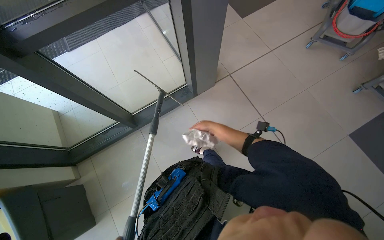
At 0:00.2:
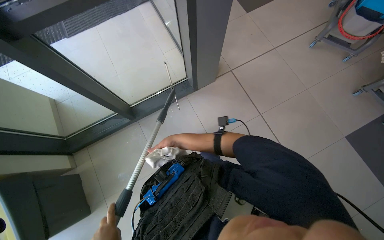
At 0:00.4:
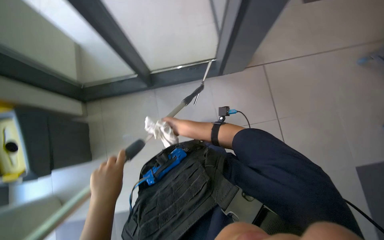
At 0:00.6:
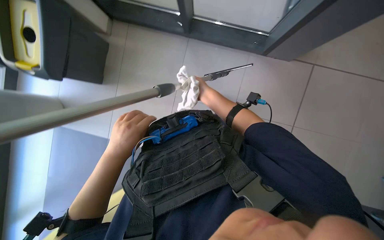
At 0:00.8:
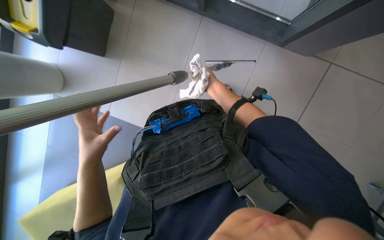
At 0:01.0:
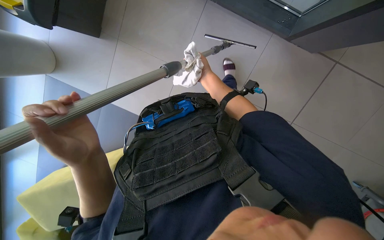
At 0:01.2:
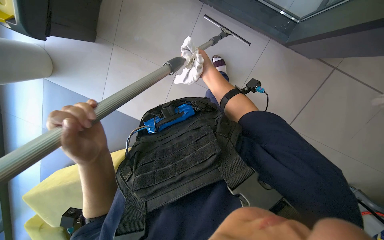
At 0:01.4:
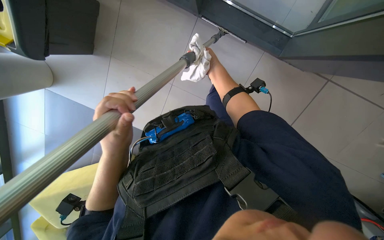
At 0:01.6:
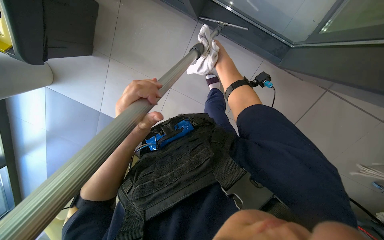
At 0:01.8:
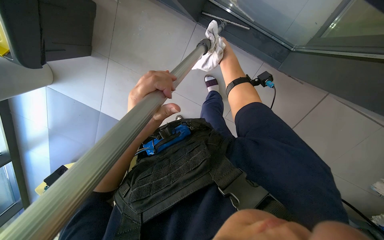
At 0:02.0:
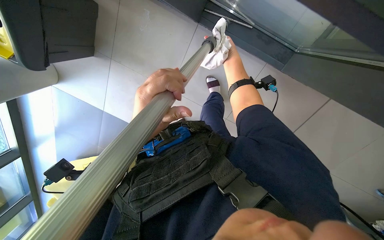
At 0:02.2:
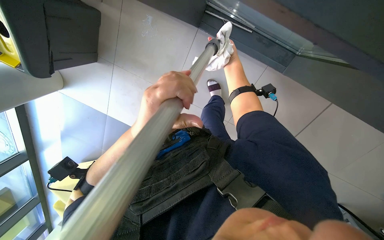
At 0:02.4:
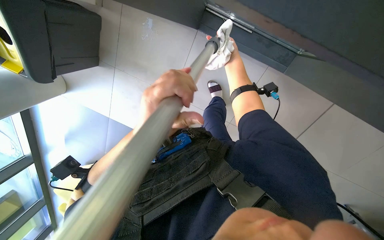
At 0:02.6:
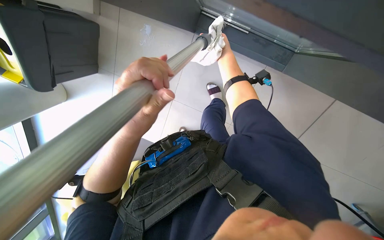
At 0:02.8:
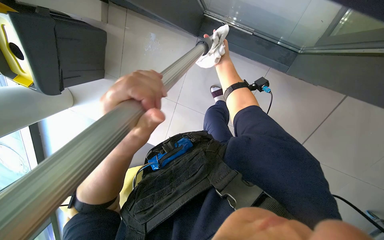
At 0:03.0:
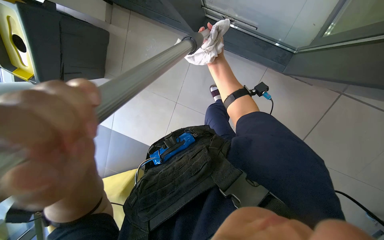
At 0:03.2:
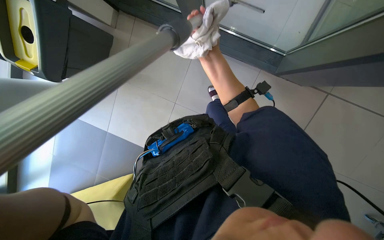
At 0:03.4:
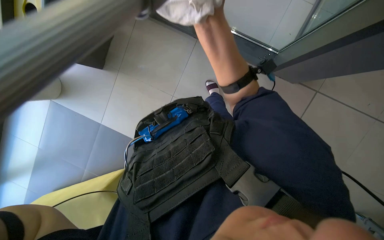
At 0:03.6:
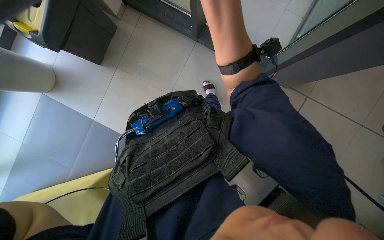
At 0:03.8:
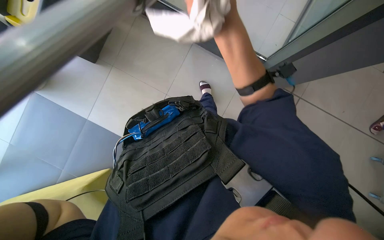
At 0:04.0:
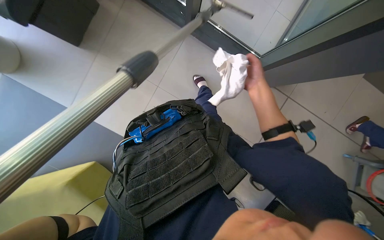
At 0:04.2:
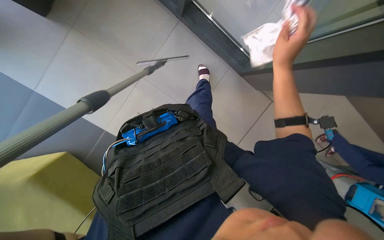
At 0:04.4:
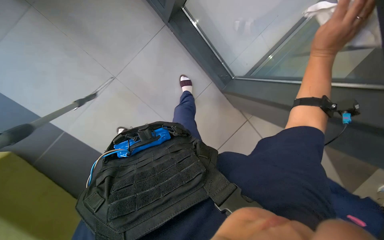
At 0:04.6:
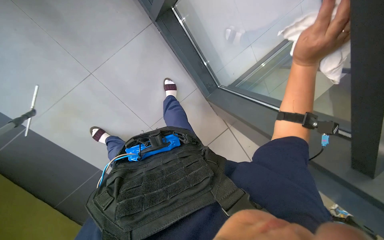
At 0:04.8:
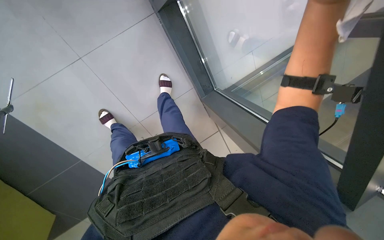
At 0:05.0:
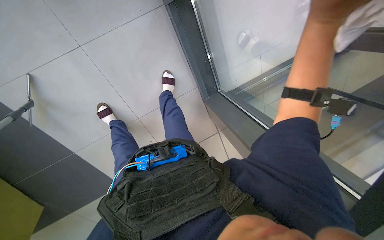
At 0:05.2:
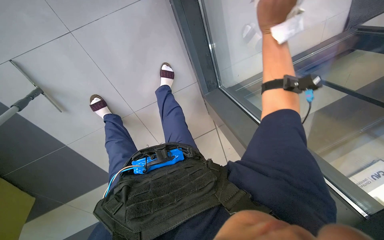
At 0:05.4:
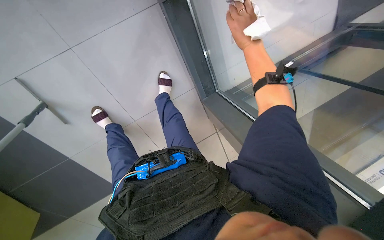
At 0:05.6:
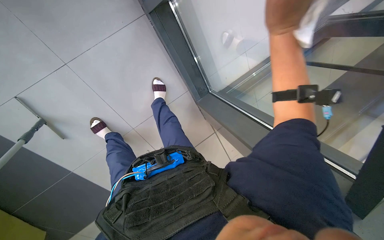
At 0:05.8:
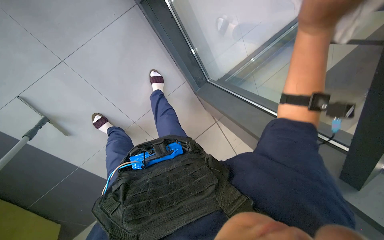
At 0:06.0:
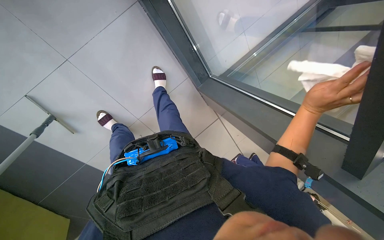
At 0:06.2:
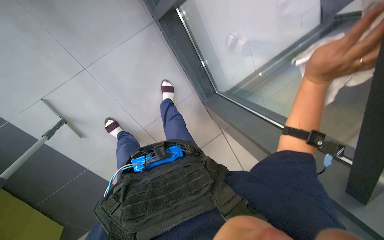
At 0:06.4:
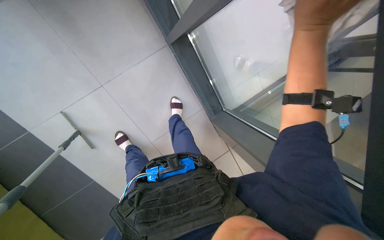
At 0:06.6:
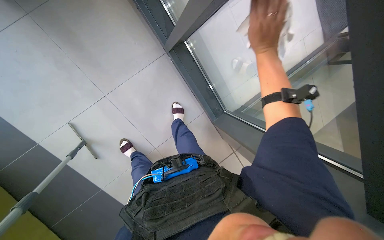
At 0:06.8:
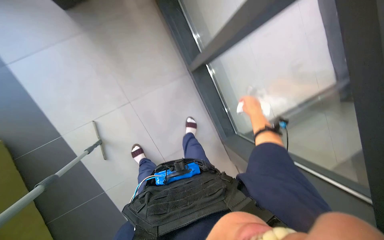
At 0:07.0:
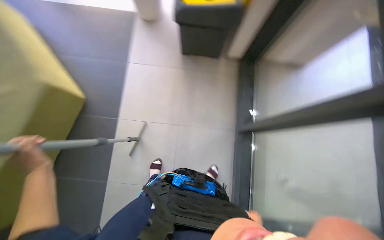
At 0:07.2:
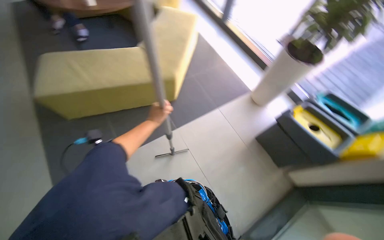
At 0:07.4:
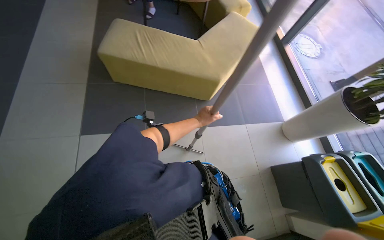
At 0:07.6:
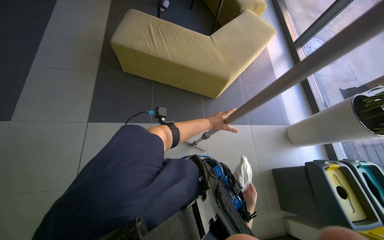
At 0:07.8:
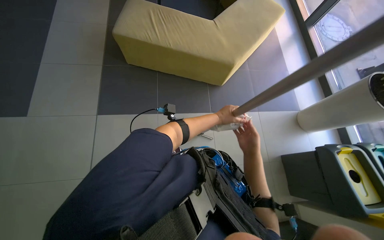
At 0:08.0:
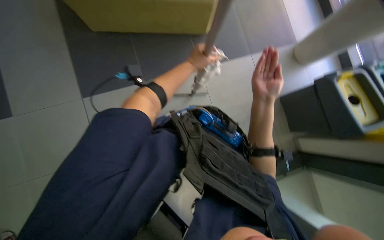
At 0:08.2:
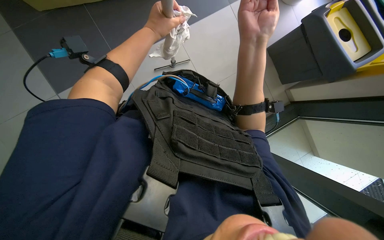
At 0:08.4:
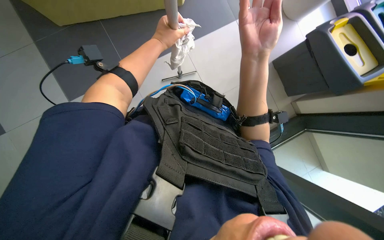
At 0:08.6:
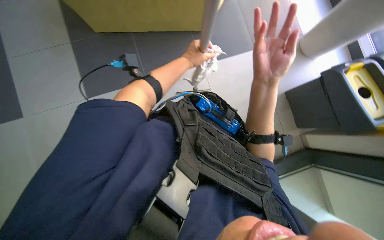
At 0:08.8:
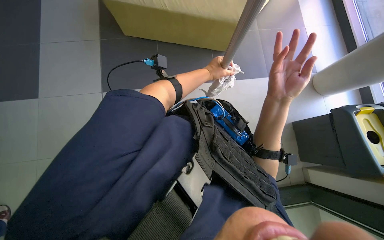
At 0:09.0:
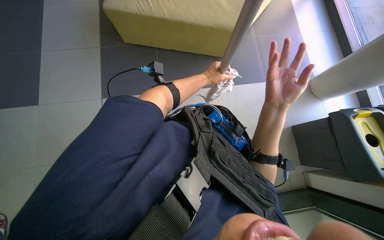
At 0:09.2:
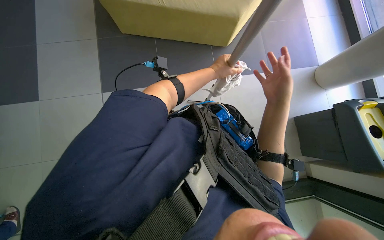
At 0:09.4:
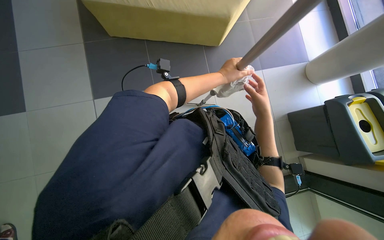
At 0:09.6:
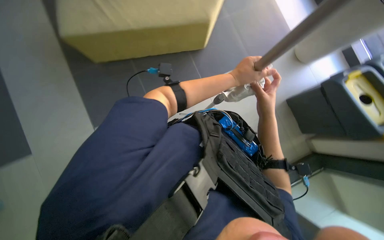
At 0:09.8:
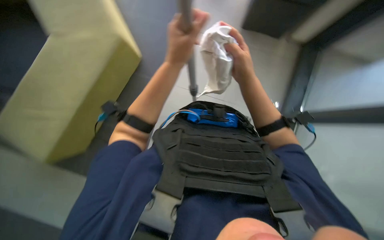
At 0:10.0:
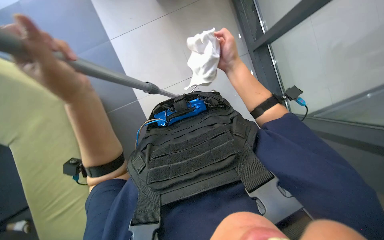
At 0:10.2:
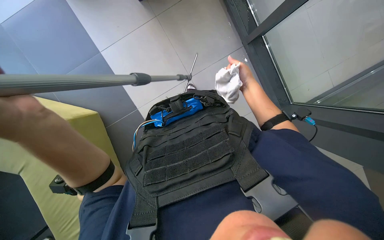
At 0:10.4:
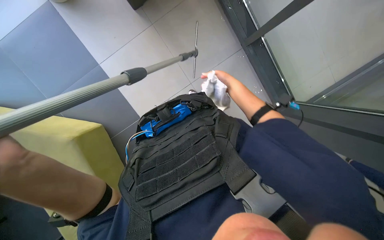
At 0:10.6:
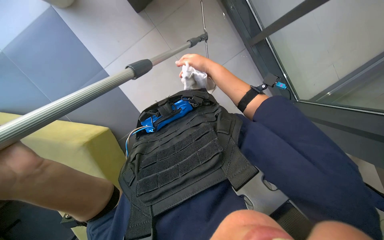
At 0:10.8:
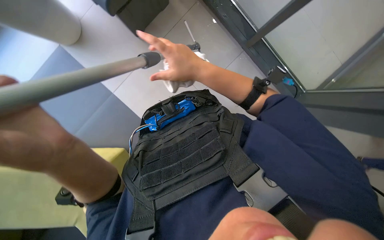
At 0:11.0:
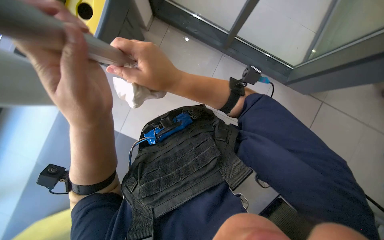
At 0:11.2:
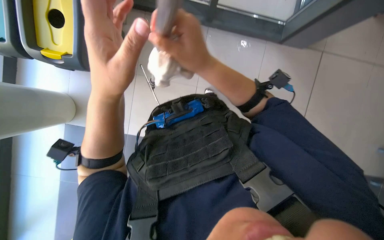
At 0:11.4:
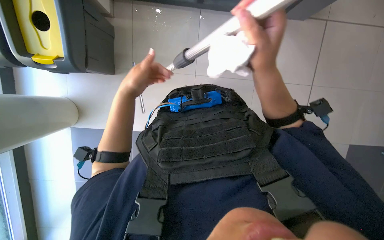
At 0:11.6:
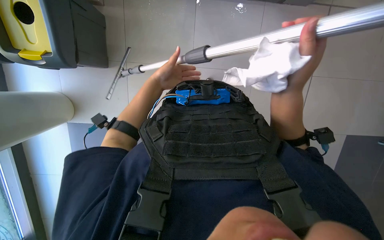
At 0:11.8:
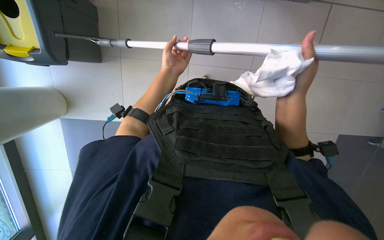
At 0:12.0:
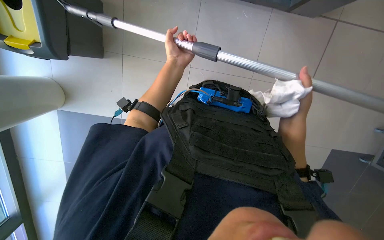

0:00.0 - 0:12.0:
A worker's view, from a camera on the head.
Job: cleaning windows.
The whole recording: Cleaning glass panels. The worker cleans the glass panels with a long pole tool and then wipes them with a cloth.
0:00.0 - 0:01.6: The view tips downward by about 35 degrees. Everything in view rotates approximately 55 degrees clockwise.
0:01.6 - 0:03.0: The left hand goes about 15 cm nearer to the camera.
0:03.0 - 0:04.4: The right hand heads to the right and nearer to the camera, covering approximately 35 cm.
0:04.4 - 0:06.0: The right hand heads down the picture, covering approximately 25 cm, and moves about 25 cm to the left and comes back.
0:06.0 - 0:07.6: The camera travels about 40 cm. The wearer's head swings about 115 degrees to the left. The view tips upward by about 50 degrees.
0:07.6 - 0:09.0: The view tips downward by about 15 degrees.
0:09.0 - 0:10.4: The view tips downward by roughly 15 degrees. Everything in view rotates about 60 degrees counterclockwise.
0:10.4 - 0:12.0: Everything in view rotates approximately 40 degrees clockwise.

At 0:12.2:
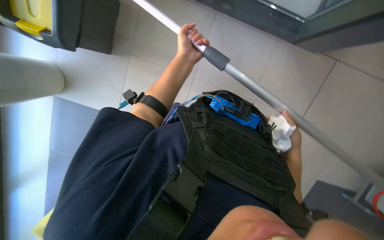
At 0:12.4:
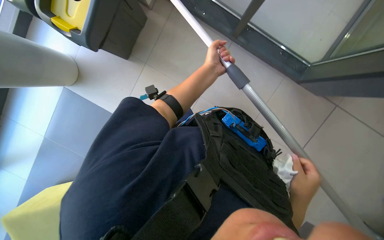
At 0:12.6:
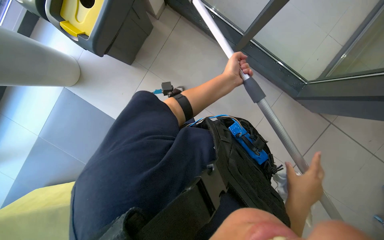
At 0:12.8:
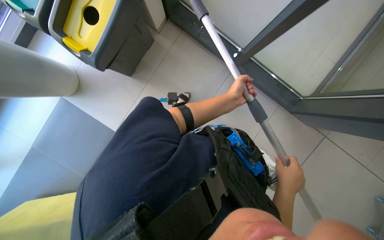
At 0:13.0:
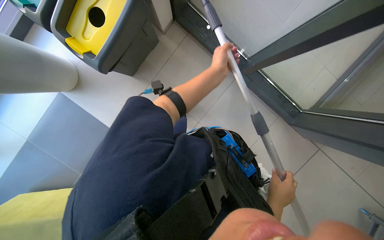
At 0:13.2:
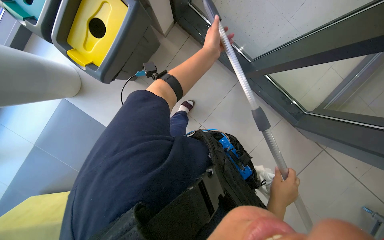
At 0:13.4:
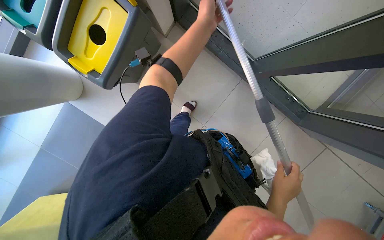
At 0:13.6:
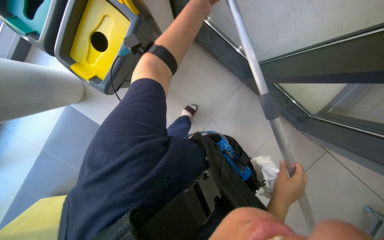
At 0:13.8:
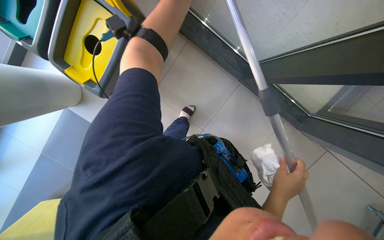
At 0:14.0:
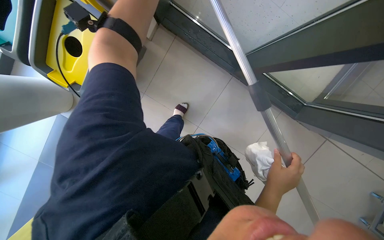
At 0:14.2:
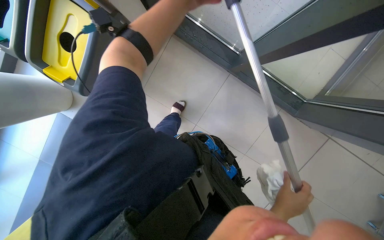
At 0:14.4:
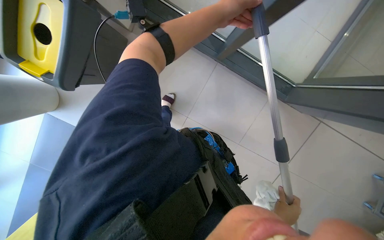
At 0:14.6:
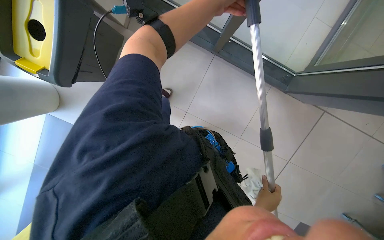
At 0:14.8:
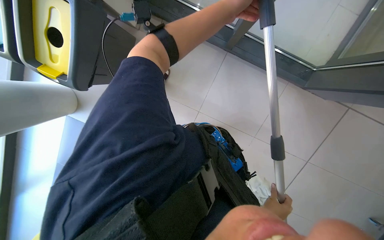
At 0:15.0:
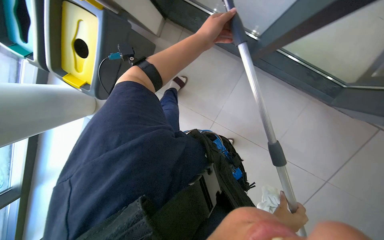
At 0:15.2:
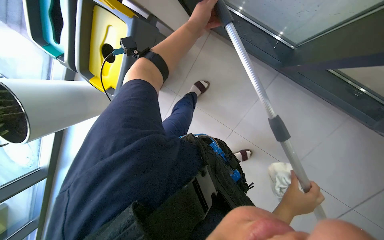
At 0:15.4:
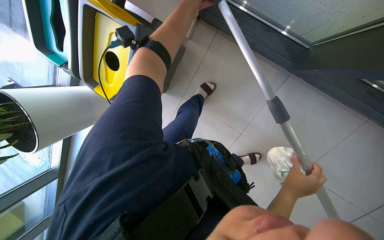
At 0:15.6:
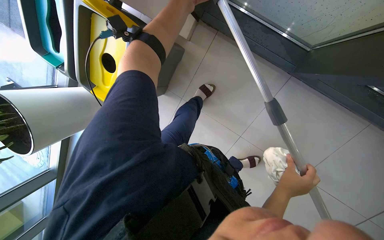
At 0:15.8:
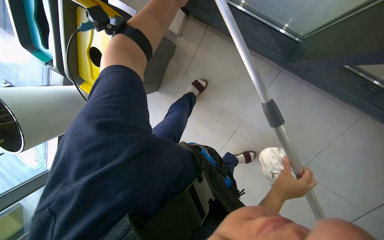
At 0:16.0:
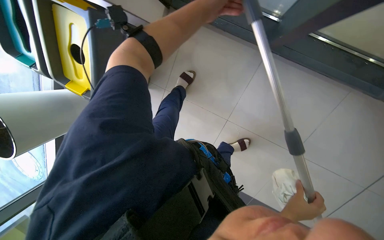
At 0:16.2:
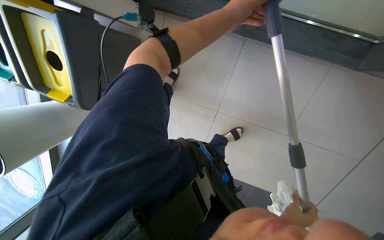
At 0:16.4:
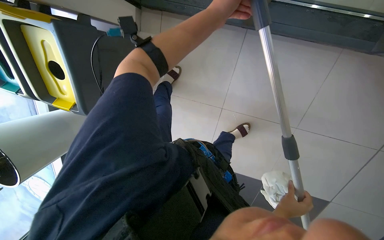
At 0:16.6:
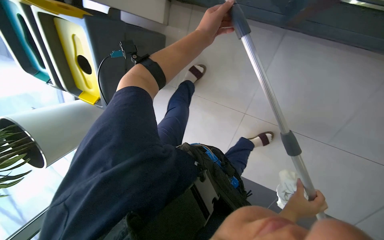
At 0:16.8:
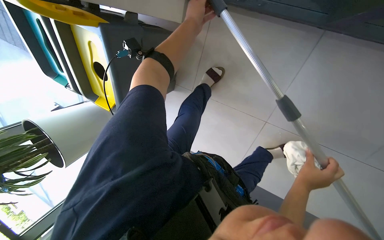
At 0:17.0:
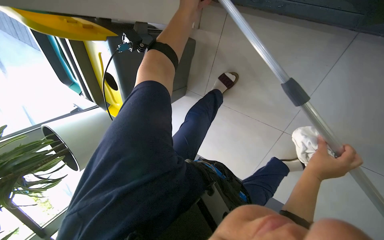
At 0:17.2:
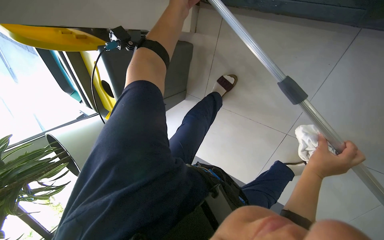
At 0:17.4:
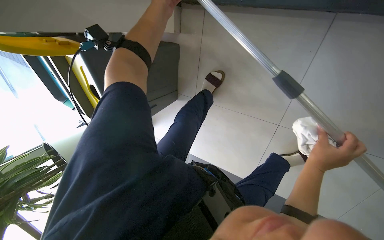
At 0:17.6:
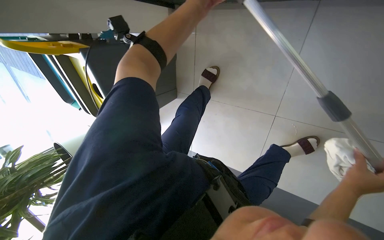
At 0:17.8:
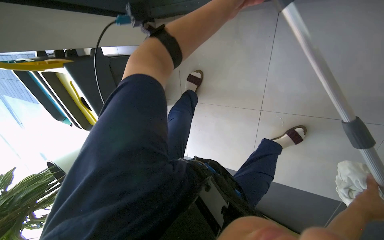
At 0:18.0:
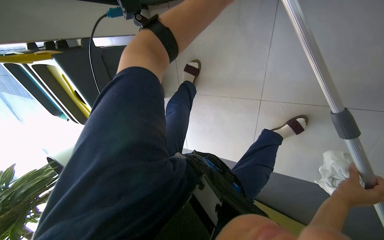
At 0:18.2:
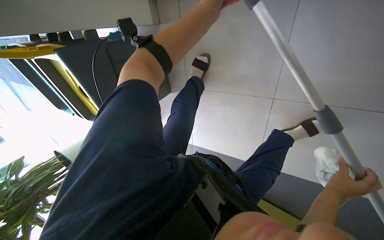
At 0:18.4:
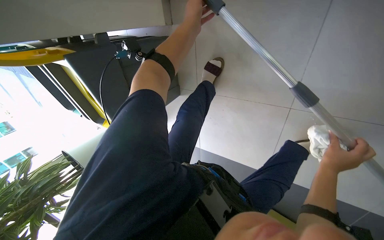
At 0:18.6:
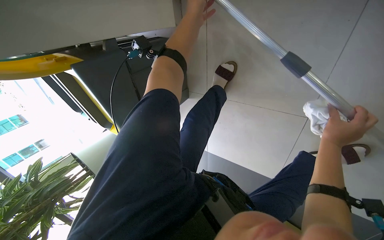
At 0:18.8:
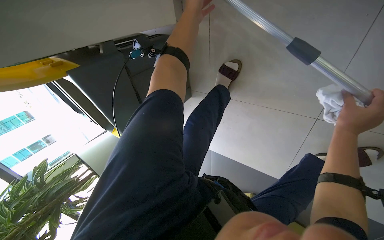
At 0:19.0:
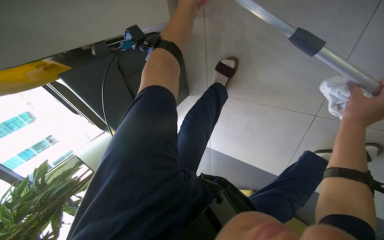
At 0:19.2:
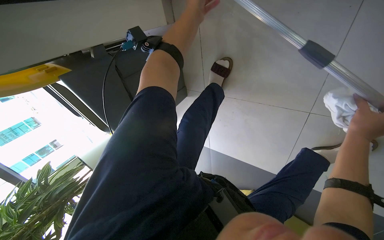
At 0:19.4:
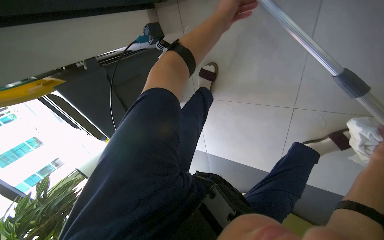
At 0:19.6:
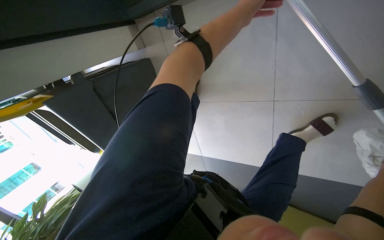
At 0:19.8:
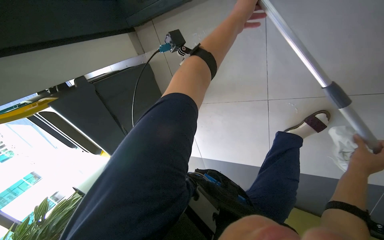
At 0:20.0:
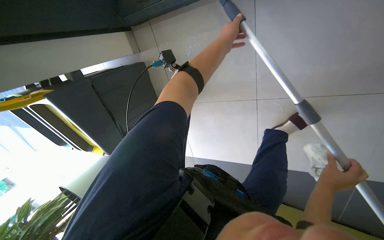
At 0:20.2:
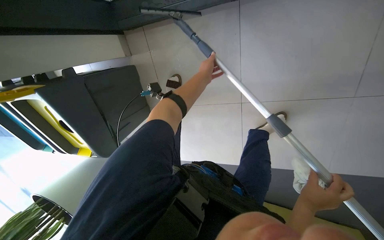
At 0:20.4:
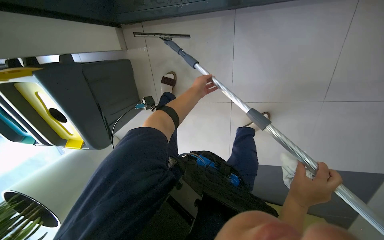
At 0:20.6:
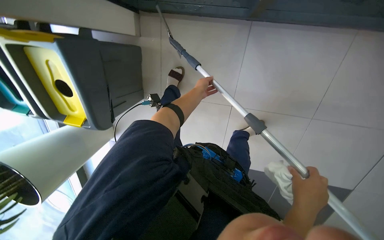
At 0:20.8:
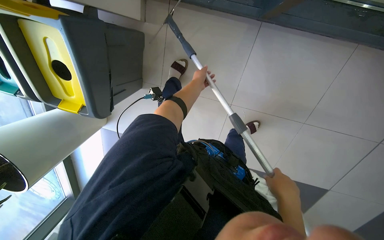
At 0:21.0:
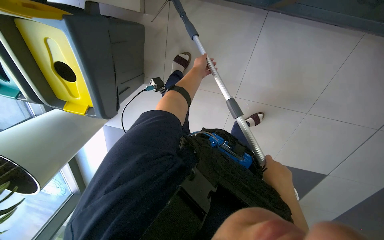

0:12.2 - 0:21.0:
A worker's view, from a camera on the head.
Job: cleaning windows.
The whole recording: Cleaning glass panels. The worker cleans the glass panels with a long pole tool and then wipes them with a cloth.
0:12.2 - 0:13.6: The view tips upward by about 20 degrees.
0:13.6 - 0:15.2: The right hand goes down the picture and returns, approximately 15 cm each way.
0:15.2 - 0:16.6: The right hand moves up and down the picture over approximately 15 cm, changing direction 2 times.
0:16.6 - 0:18.0: The right hand heads to the right, covering approximately 15 cm.
0:19.6 - 0:21.0: The camera is aimed roughly 25 degrees further to the right.
